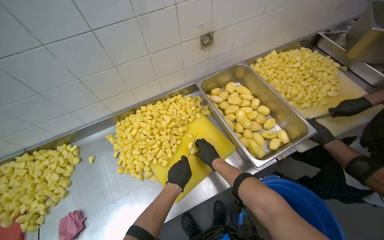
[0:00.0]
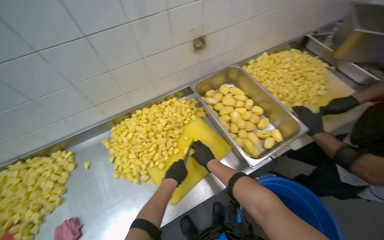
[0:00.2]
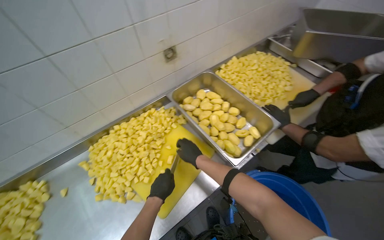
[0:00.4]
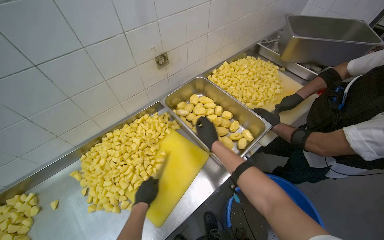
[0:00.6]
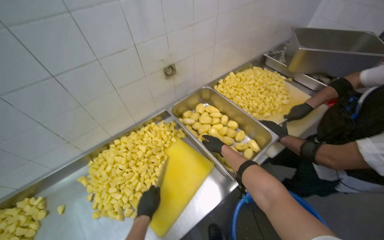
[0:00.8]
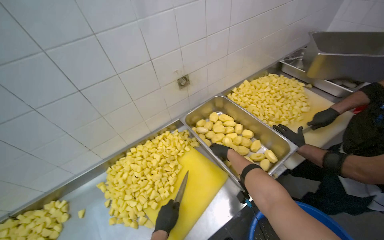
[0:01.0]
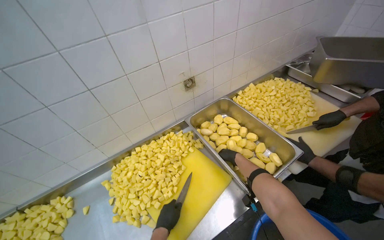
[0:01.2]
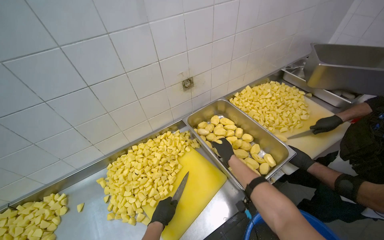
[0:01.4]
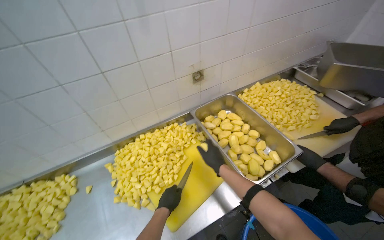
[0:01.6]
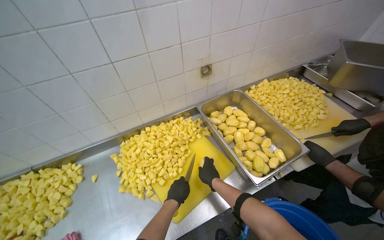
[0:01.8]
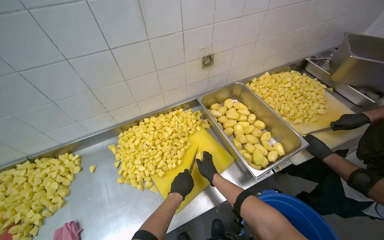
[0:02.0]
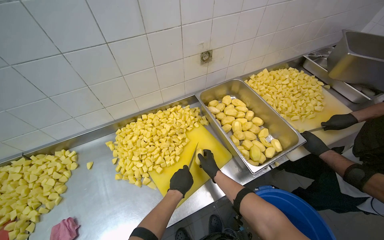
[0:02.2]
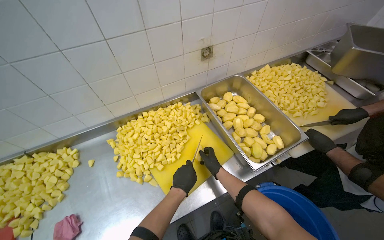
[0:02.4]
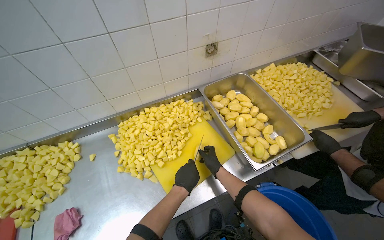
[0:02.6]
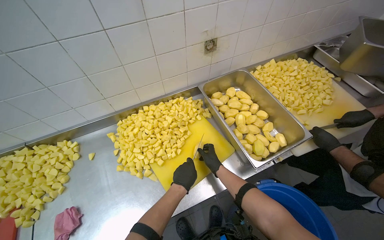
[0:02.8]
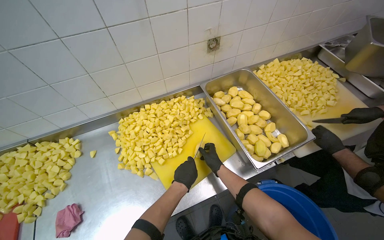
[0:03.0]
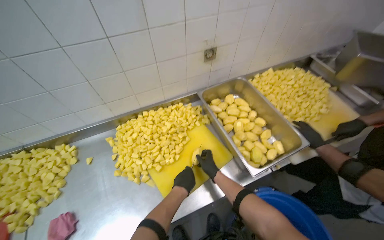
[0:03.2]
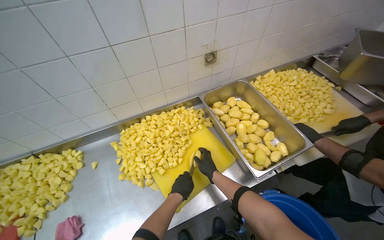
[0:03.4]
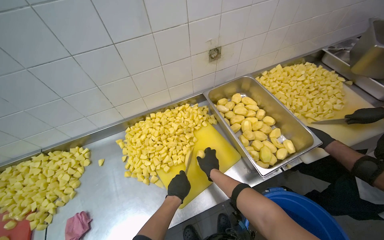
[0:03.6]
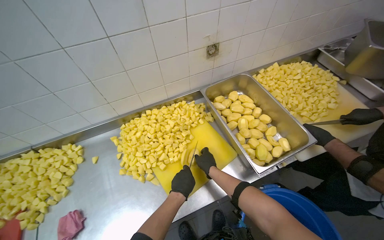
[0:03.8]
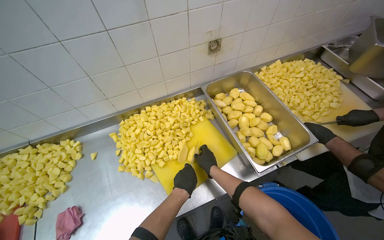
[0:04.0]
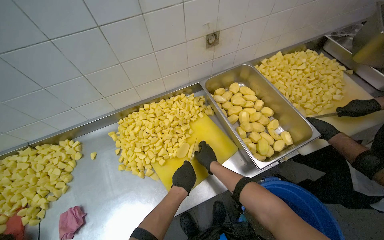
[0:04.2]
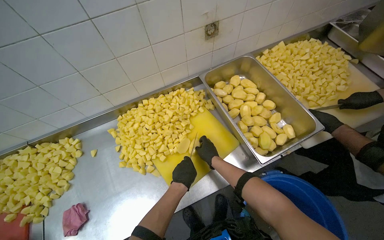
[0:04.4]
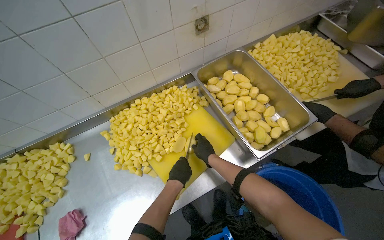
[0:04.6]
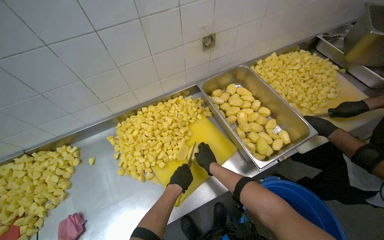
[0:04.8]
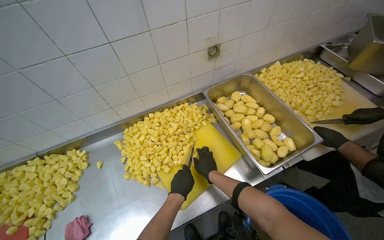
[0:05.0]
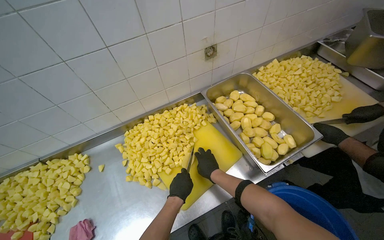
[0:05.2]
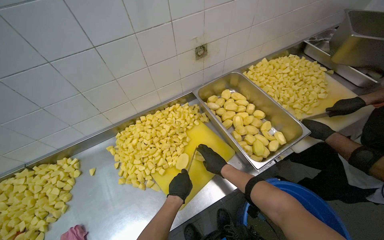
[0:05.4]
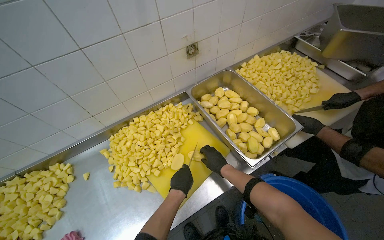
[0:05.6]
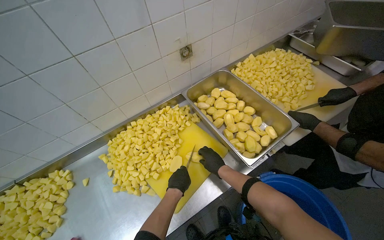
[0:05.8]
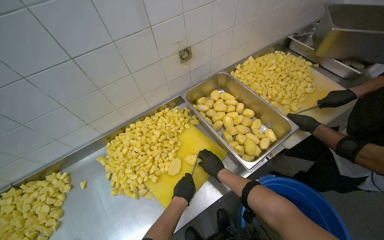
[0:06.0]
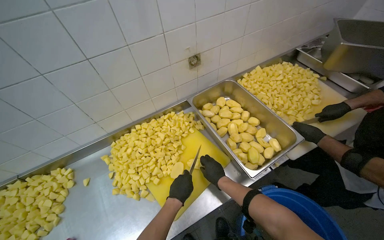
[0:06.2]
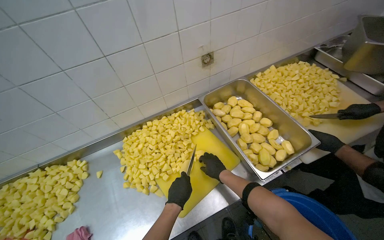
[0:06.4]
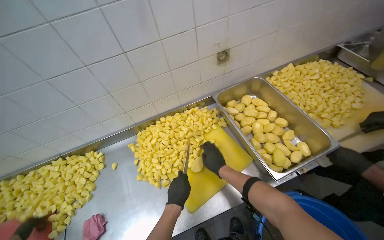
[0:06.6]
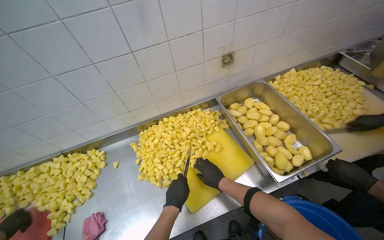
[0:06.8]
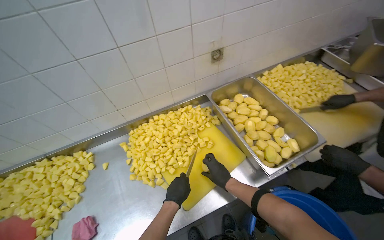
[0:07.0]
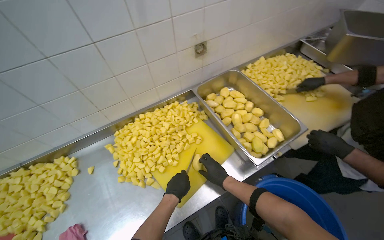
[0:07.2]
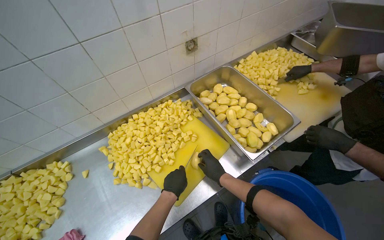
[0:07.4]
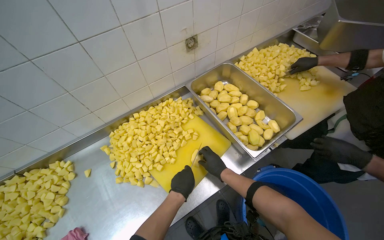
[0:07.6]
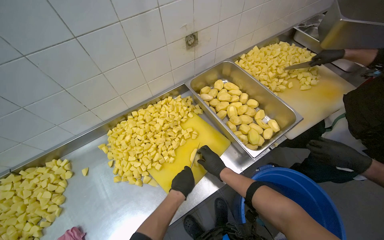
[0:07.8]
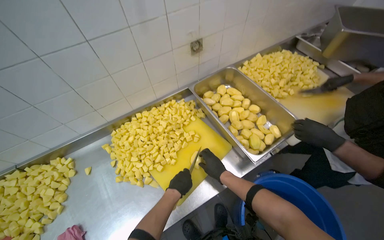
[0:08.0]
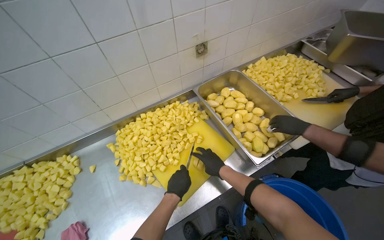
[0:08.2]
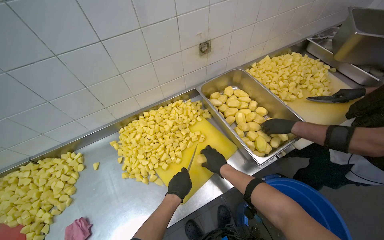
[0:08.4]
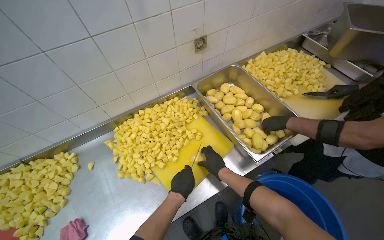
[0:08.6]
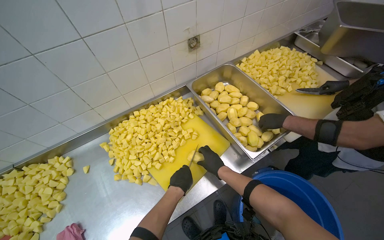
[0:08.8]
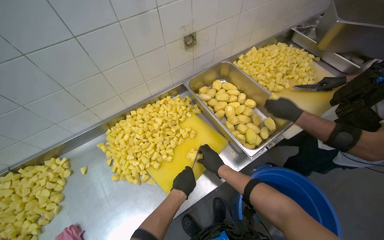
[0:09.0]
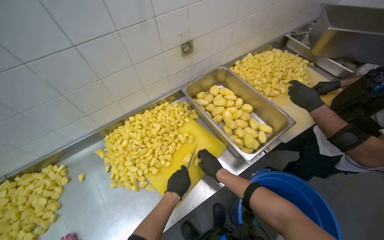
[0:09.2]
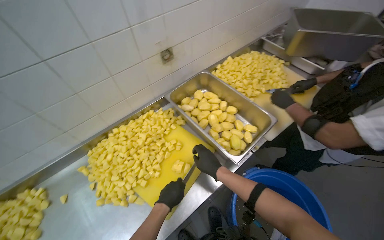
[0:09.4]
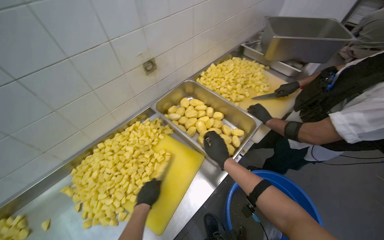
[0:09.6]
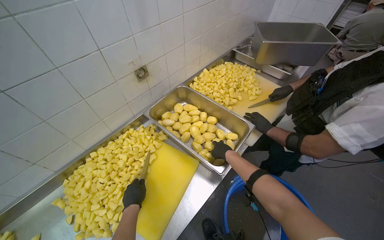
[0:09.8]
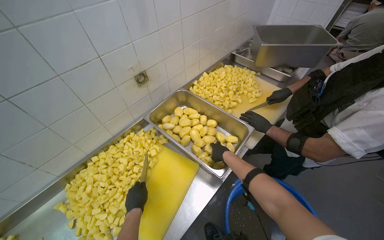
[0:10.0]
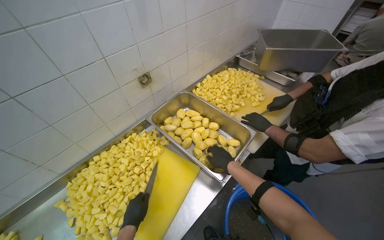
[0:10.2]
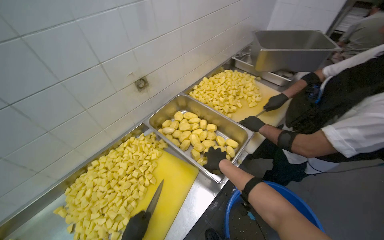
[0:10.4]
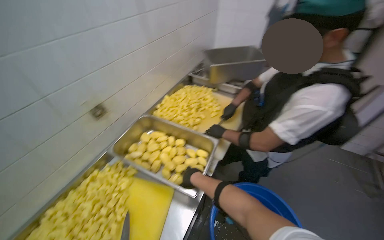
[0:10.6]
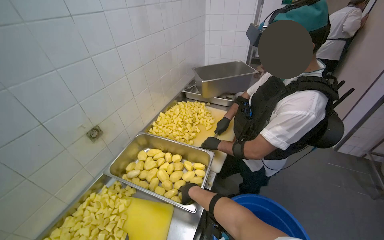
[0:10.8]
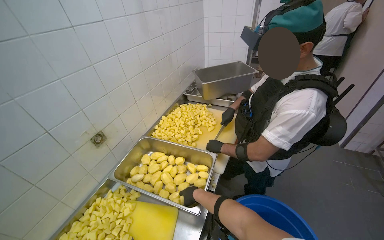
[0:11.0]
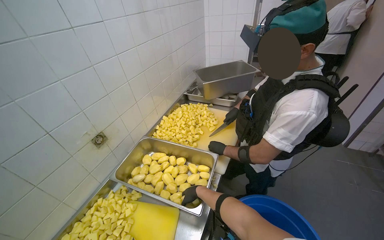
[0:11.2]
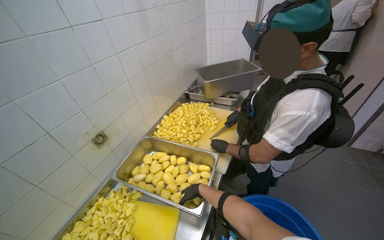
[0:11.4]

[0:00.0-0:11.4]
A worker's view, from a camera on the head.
Job: preparing food.
The whole recording: Cutting potatoes into pieces. The worker cuts peeled potatoes into small pieces on a yellow cutting board.
0:00.0 to 0:01.4: The wearer looks about 15 degrees further upward.
0:01.4 to 0:02.8: The right hand is displaced down the picture and farther from the camera by roughly 20 cm.
0:04.2 to 0:05.6: The hands stay close to where they were, moving slightly.
0:07.2 to 0:08.6: The hands are busy where they are.
0:08.6 to 0:10.0: The wearer's head swings about 20 degrees to the right. The right hand travels up the picture by about 15 cm.
0:10.0 to 0:11.4: The view tips upward by some 15 degrees.

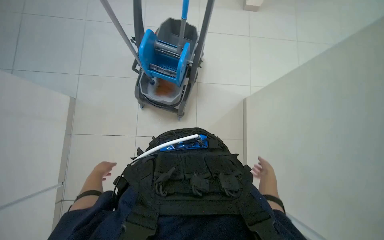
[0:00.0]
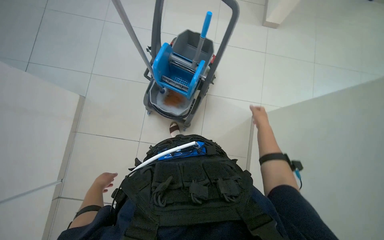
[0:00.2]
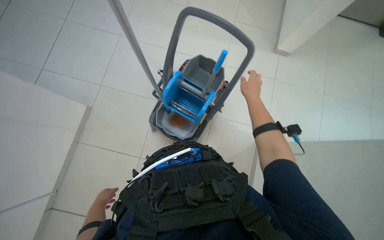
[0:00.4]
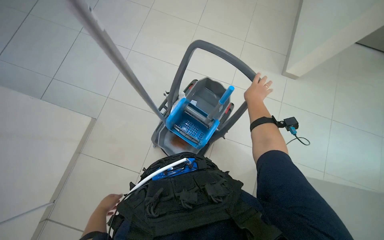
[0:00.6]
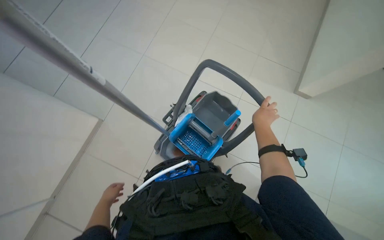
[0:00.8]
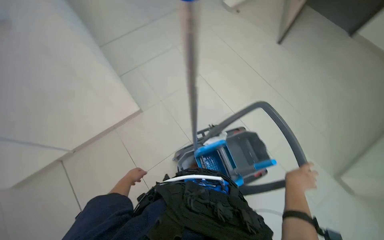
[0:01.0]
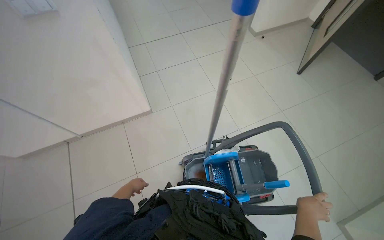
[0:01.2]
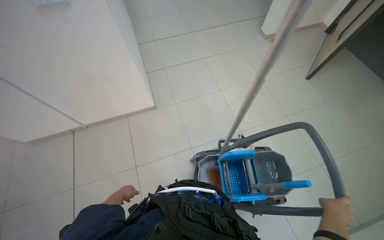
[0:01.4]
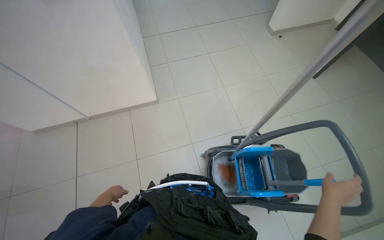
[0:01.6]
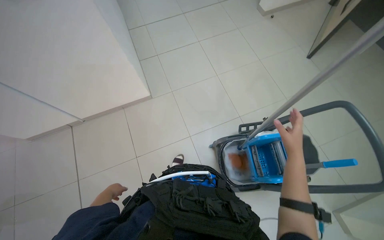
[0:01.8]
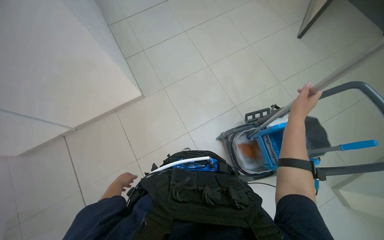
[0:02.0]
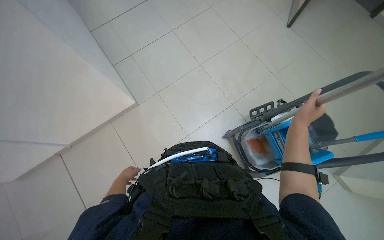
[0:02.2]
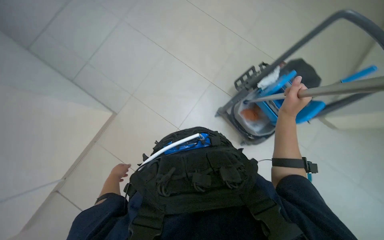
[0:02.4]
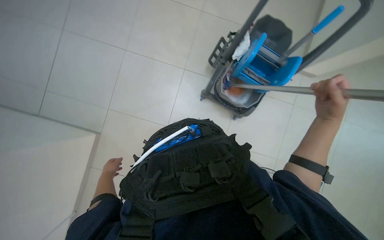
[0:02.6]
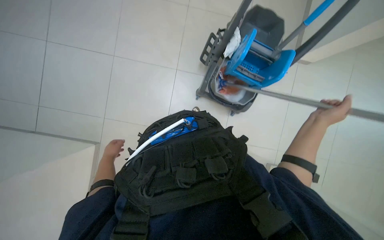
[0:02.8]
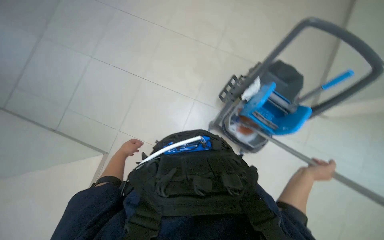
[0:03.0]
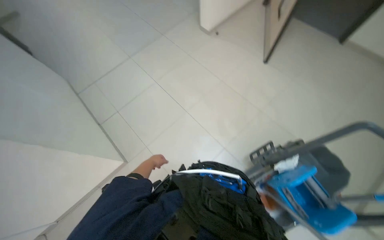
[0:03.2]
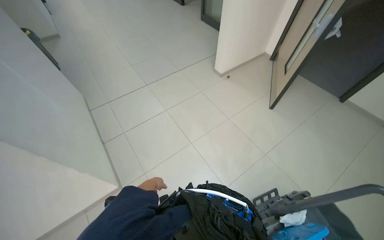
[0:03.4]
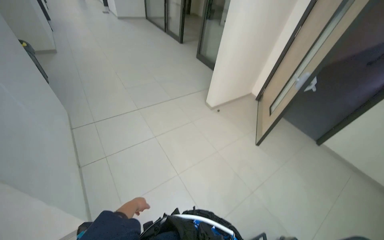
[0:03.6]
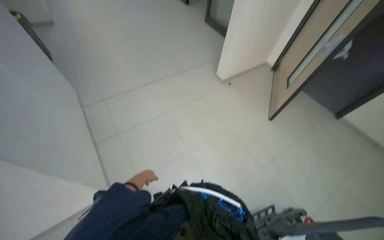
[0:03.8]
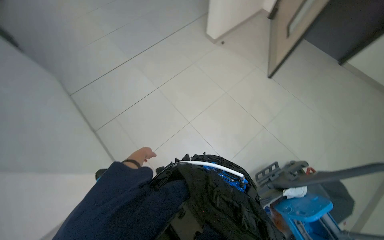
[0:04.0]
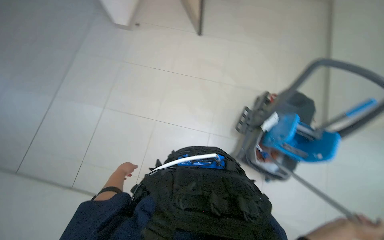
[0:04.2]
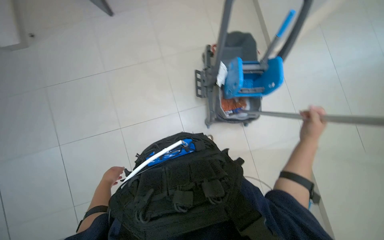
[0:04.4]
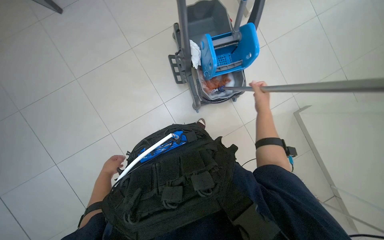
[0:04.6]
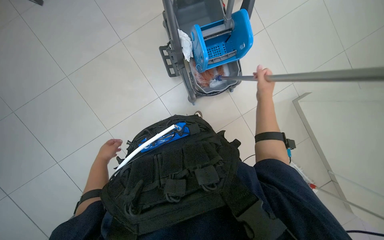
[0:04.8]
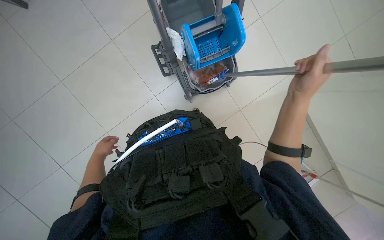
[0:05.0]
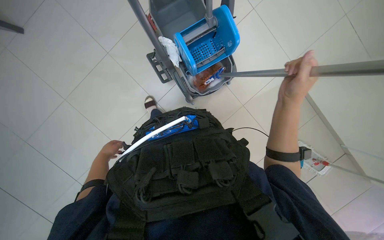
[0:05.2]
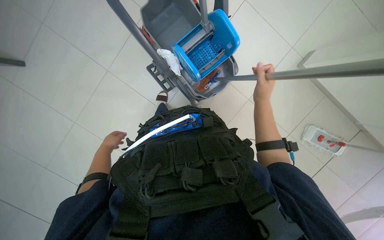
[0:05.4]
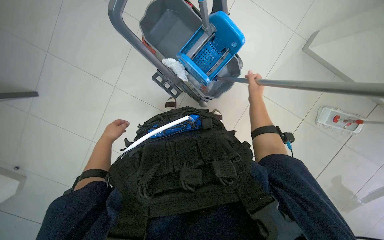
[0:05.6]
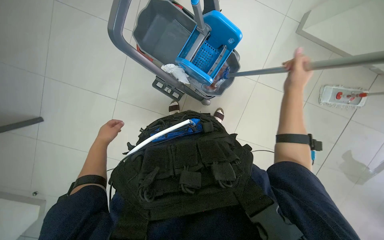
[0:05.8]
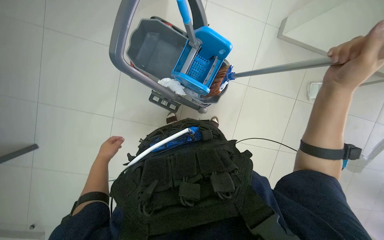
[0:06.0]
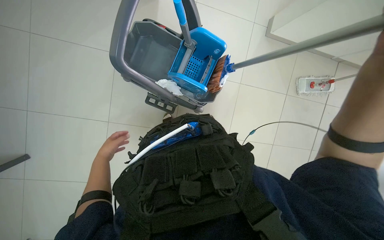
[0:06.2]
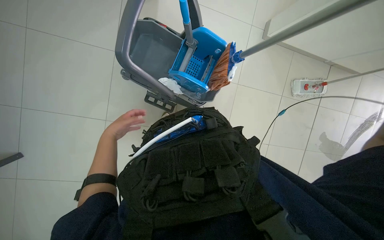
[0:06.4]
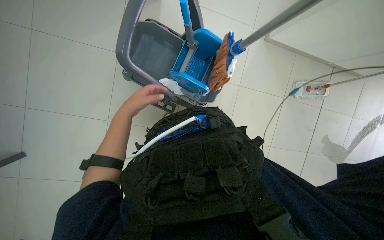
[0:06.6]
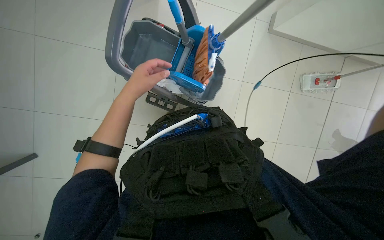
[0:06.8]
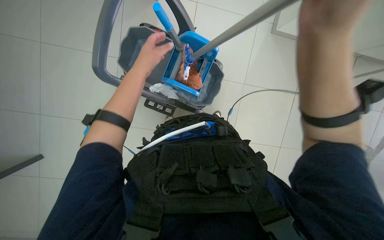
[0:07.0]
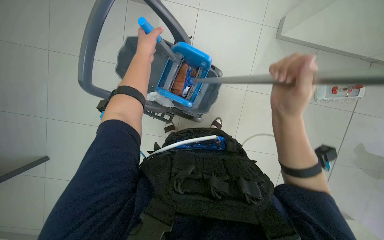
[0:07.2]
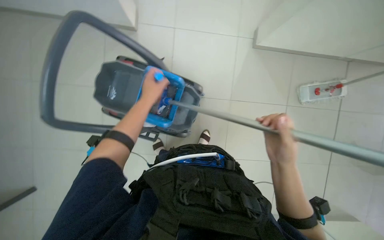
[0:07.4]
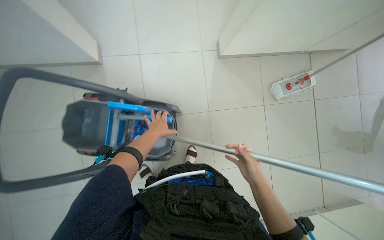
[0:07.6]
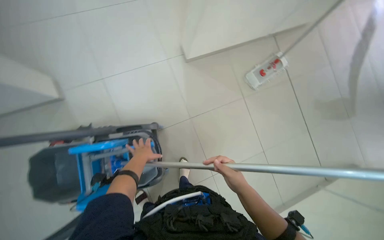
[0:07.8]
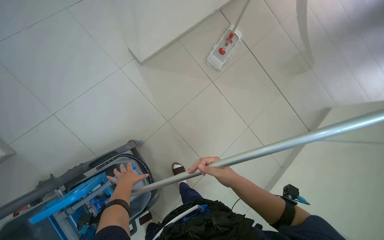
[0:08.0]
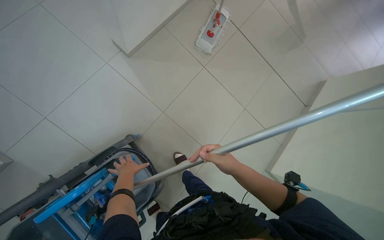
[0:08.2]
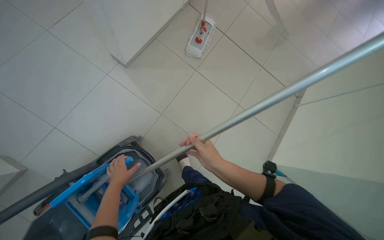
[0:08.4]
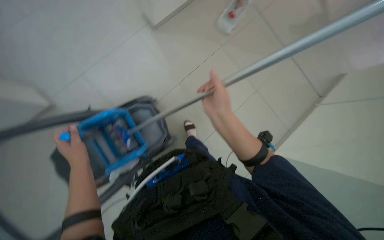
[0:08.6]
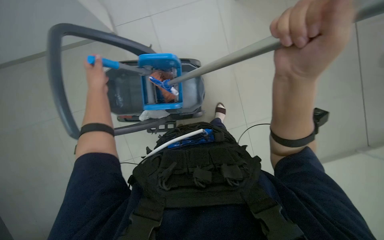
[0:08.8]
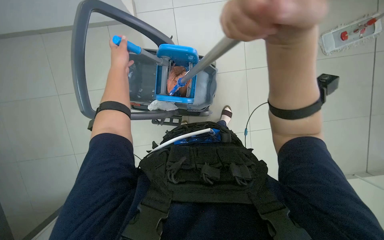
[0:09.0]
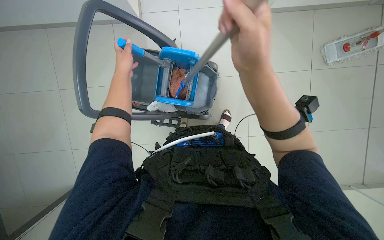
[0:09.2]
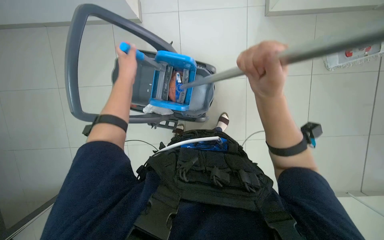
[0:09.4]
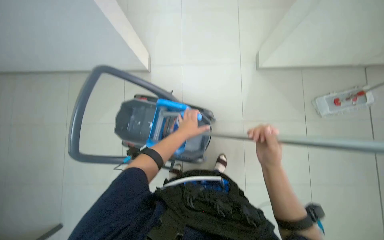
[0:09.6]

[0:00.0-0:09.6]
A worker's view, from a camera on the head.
Job: preparing cleaning supplies.
The whole recording: Preparing string mop for cleaning. The worker dips and wrings a string mop in a bucket on a cleaning cart.
0:00.0 to 0:01.6: The head rotates roughly 65 degrees to the left. The camera pitches upward, by approximately 35 degrees.
0:01.6 to 0:03.2: The camera pitches upward, by about 15 degrees.
0:03.2 to 0:04.8: The head turns to the right by about 80 degrees. The wearer looks roughly 20 degrees further downward.
0:04.8 to 0:06.4: The scene turns about 35 degrees counterclockwise in the picture. The left hand heads up the picture, covering approximately 35 cm.
0:06.4 to 0:08.0: The wearer moves some 50 cm. The scene rotates counterclockwise by about 55 degrees.
